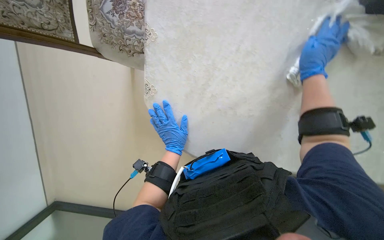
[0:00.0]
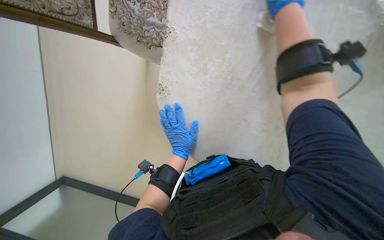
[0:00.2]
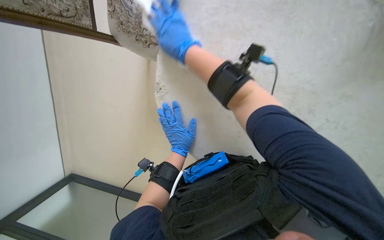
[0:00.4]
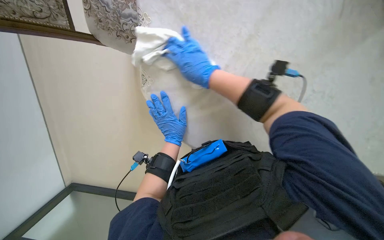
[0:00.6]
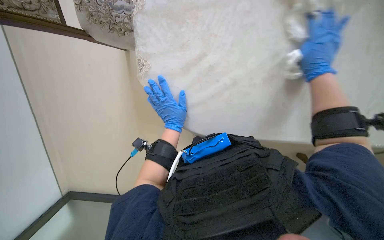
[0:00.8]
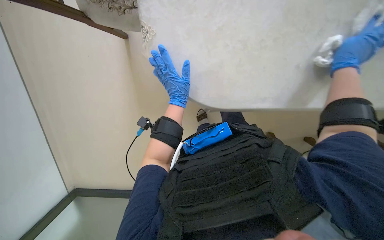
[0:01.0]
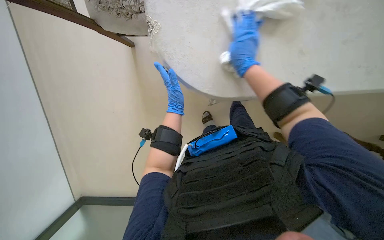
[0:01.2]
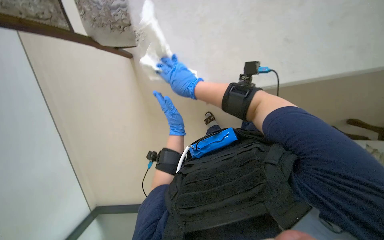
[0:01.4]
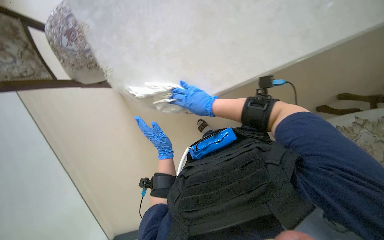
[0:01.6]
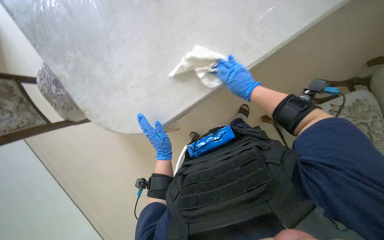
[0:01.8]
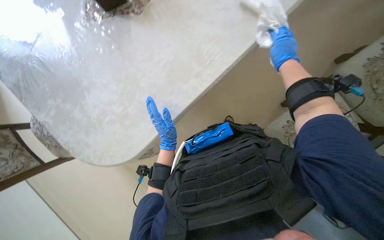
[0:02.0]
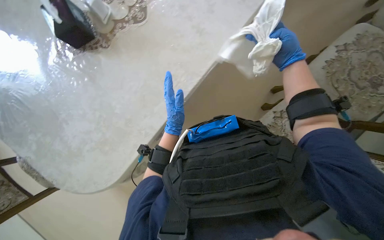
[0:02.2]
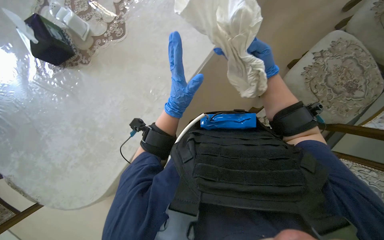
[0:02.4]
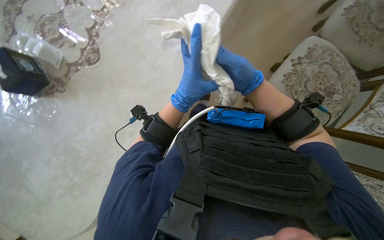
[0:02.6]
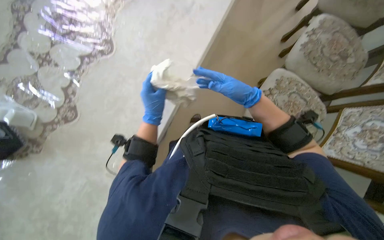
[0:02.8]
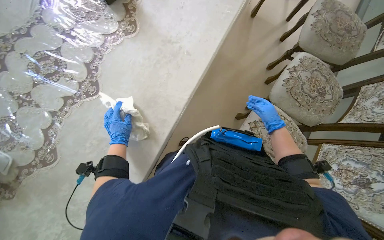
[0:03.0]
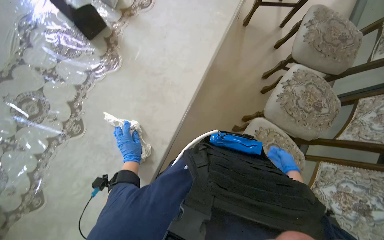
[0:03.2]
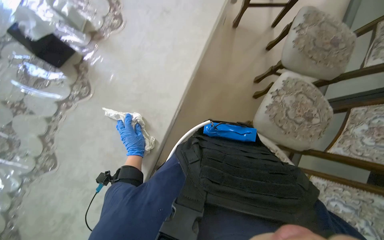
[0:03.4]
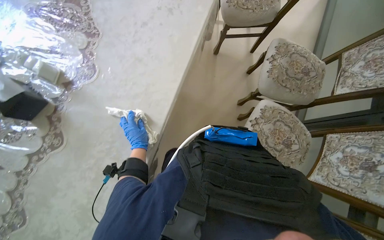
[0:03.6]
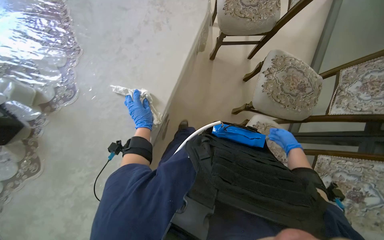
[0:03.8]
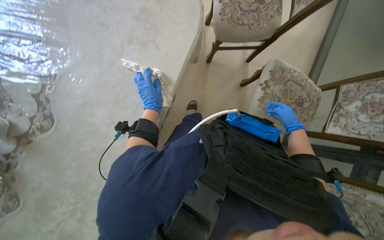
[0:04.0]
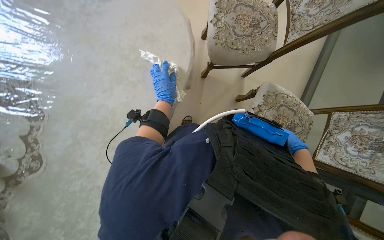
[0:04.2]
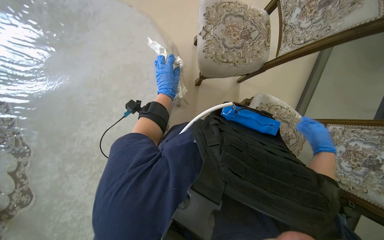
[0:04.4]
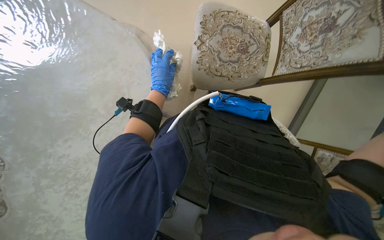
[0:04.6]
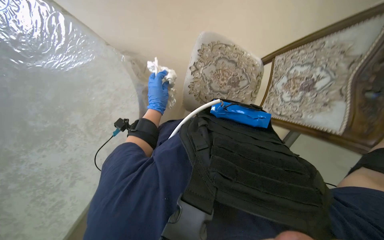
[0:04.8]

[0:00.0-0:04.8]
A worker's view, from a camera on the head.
Job: wiping surfaces.
The whole recording: Wiping table and items. The worker wipes the table surface and items on it with a white cloth.
0:00.0 to 0:01.6: The left hand travels up the picture and back again, roughly 5 cm each way.
0:03.2 to 0:04.8: The camera travels about 1.5 m.

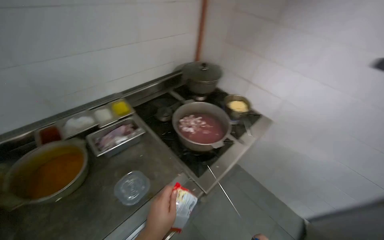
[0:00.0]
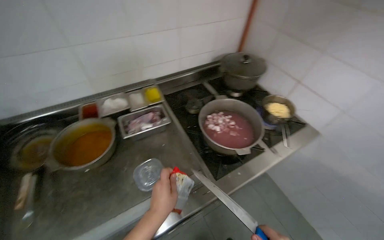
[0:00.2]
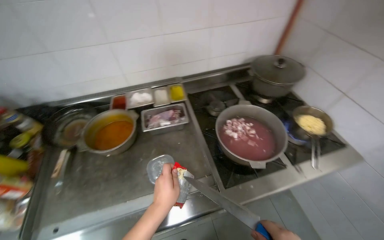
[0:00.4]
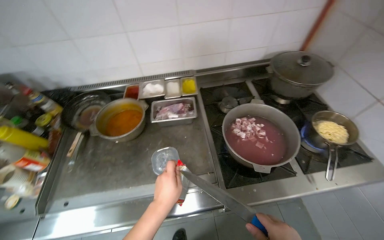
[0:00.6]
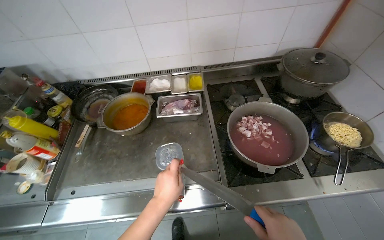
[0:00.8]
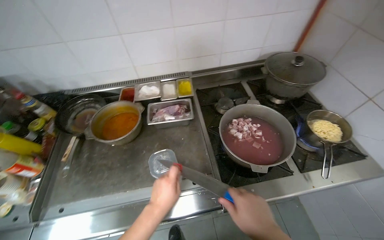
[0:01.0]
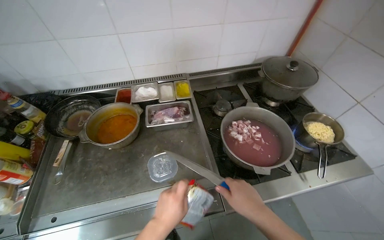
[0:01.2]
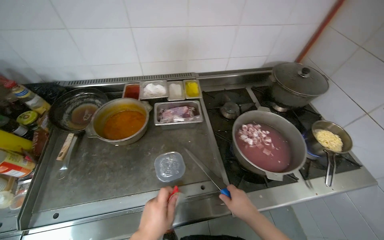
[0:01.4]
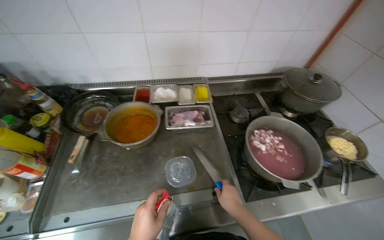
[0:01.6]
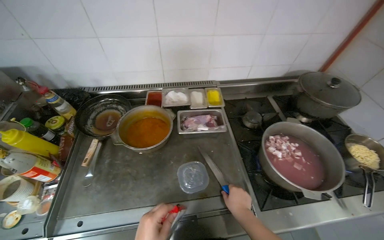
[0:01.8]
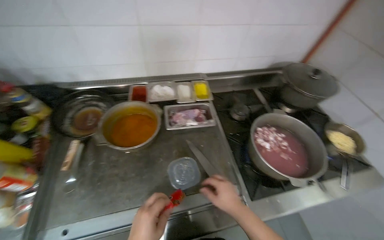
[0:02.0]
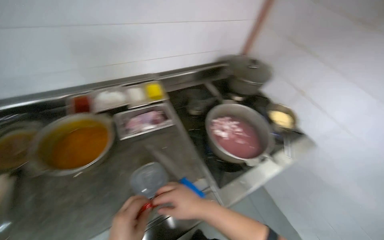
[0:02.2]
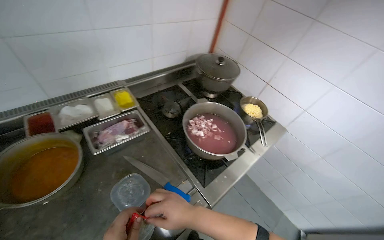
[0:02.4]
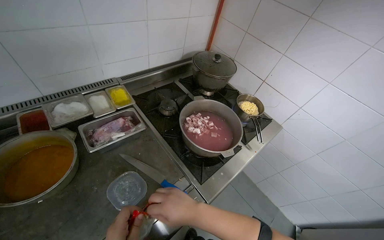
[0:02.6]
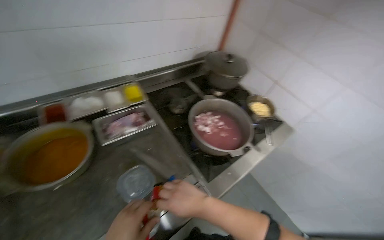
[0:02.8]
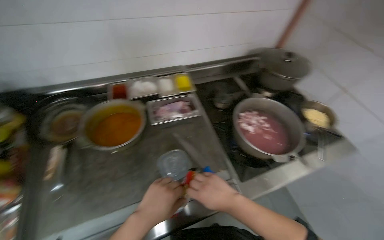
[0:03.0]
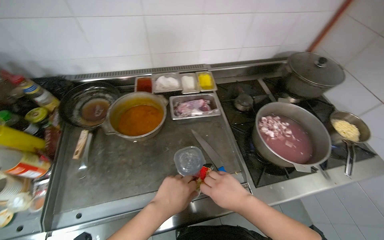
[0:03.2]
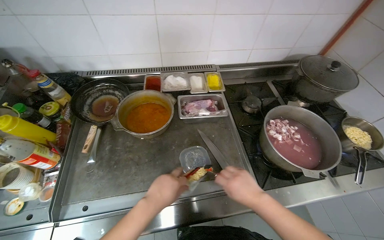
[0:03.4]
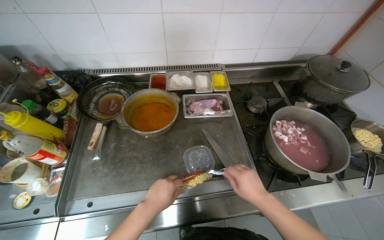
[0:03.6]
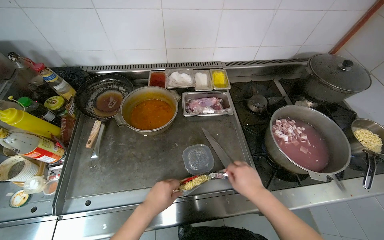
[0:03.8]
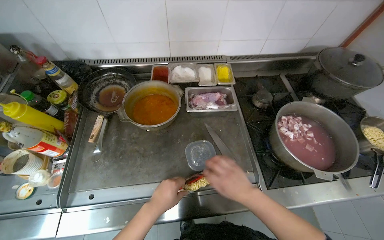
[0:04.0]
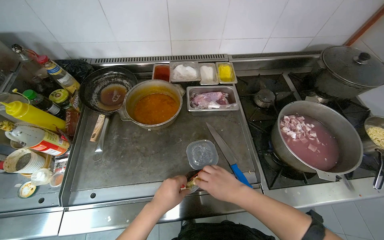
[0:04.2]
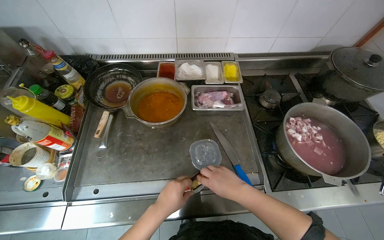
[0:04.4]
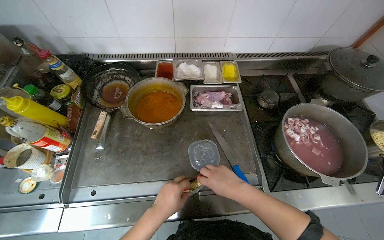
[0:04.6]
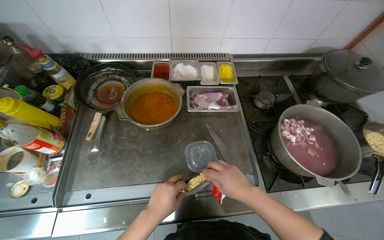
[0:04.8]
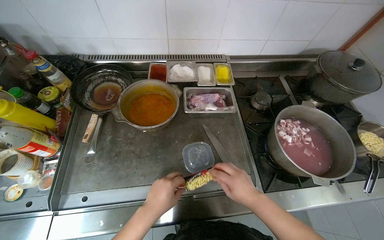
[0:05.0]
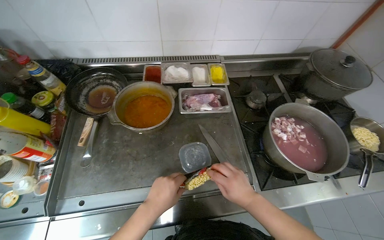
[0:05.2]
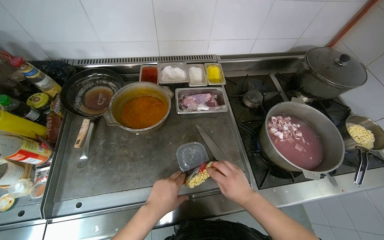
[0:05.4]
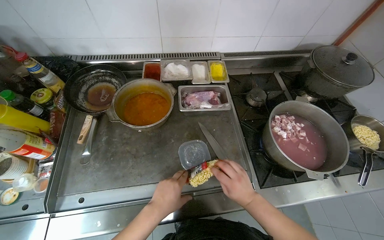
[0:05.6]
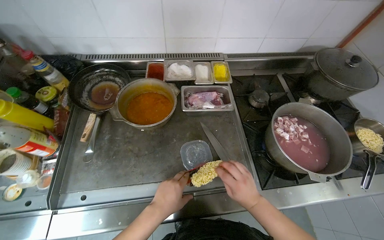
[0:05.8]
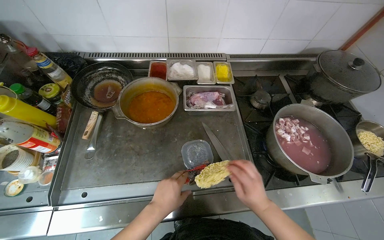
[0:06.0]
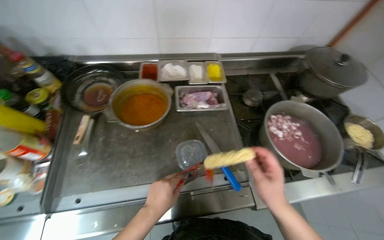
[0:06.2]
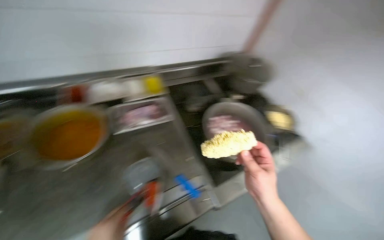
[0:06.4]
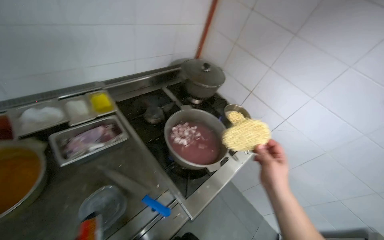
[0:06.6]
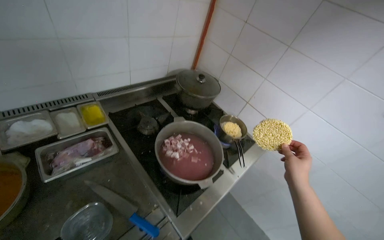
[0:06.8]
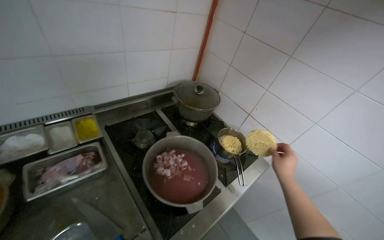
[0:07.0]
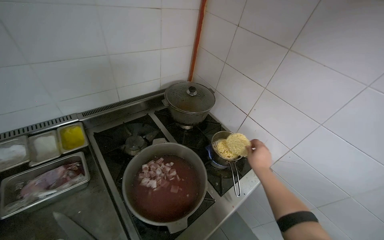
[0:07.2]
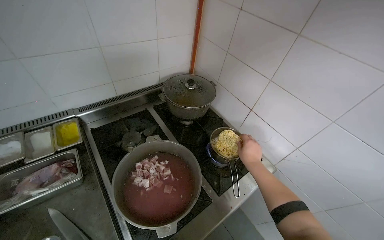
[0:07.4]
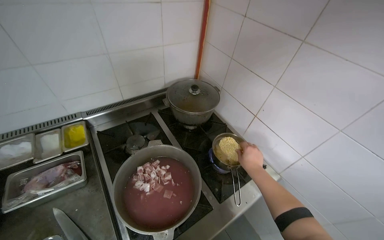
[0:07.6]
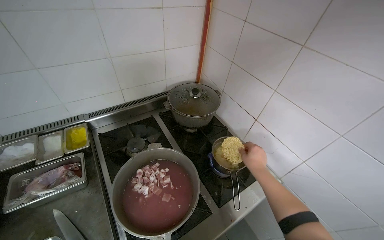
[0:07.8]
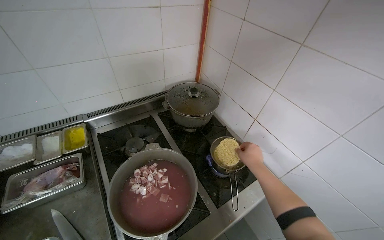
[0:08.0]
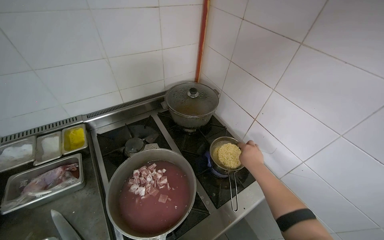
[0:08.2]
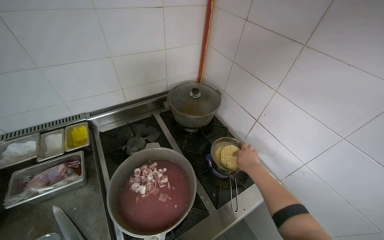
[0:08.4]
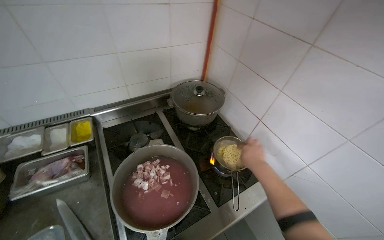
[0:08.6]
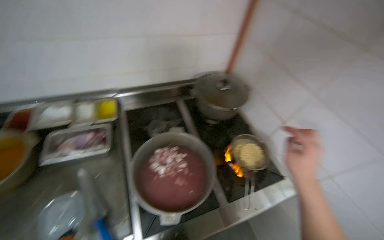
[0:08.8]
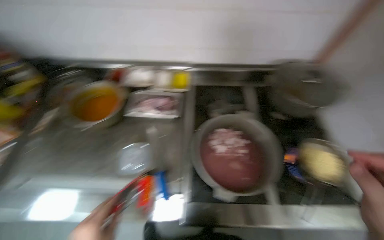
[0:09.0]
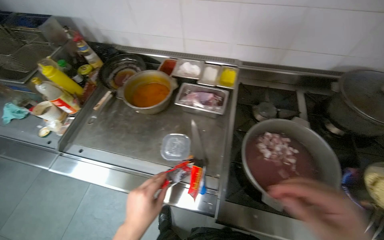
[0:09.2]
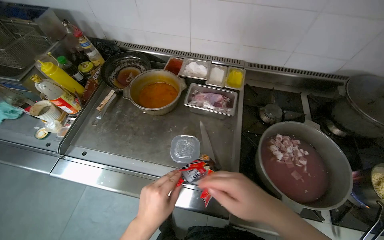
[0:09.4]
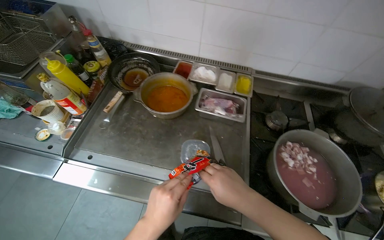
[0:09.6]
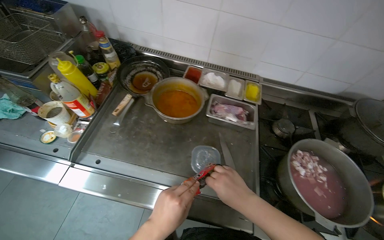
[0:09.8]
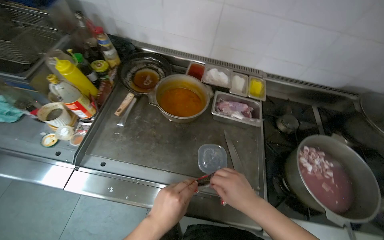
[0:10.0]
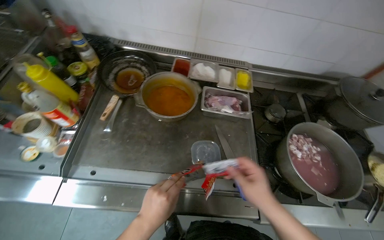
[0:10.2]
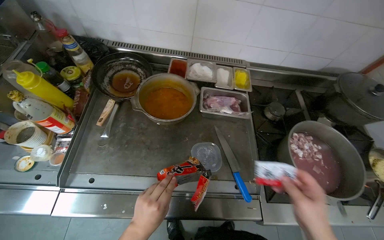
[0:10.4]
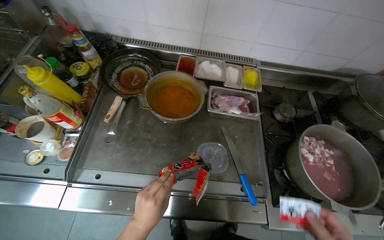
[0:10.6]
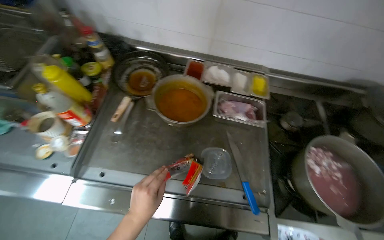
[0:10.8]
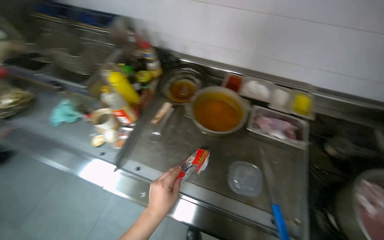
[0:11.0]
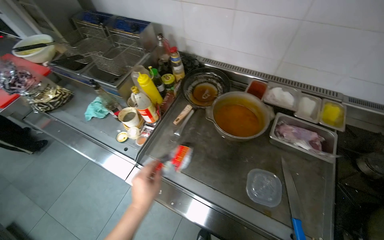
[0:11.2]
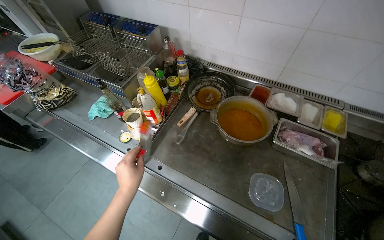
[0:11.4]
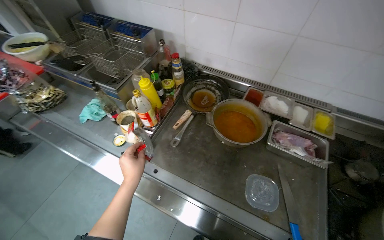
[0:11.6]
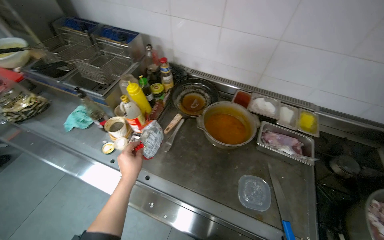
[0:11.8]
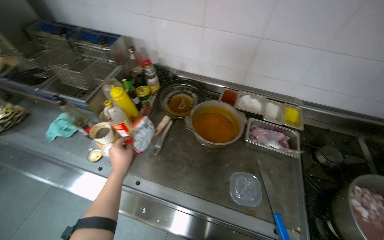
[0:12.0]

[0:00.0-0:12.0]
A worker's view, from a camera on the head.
Job: cooking food.
The whole recording: Preparing instant noodles. The worker opens instant noodle packets, adds noodles and seasoning to a pot, and stirs them on the stove.
0:00.0 to 0:01.6: The wearer moves roughly 80 cm. The wearer looks roughly 30 degrees further downward.
0:03.0 to 0:04.4: The head turns to the left by approximately 15 degrees.
0:04.4 to 0:06.0: The hands stay close to where they were, moving slightly.
0:06.0 to 0:07.6: The wearer moves approximately 50 cm. The head turns to the right by roughly 30 degrees.
0:07.6 to 0:09.0: The wearer looks approximately 35 degrees further to the left.
0:09.0 to 0:10.4: The head travels to the left, about 40 cm.
0:10.4 to 0:12.0: The head rotates about 15 degrees to the left.

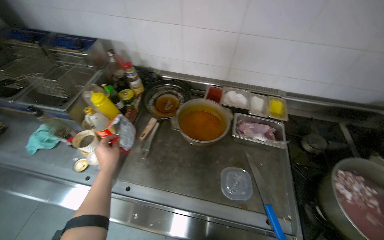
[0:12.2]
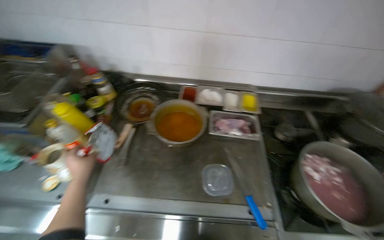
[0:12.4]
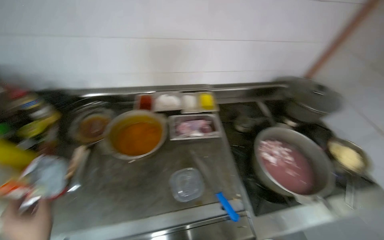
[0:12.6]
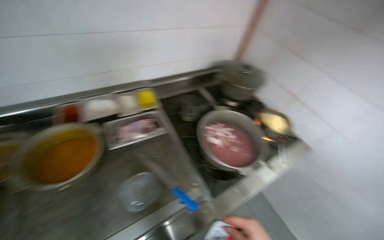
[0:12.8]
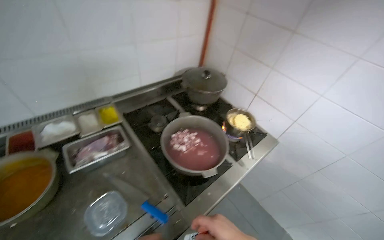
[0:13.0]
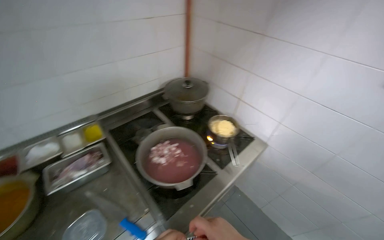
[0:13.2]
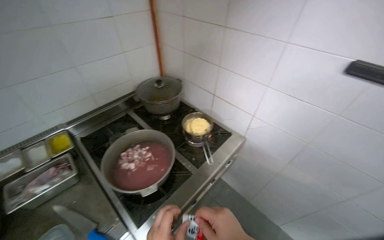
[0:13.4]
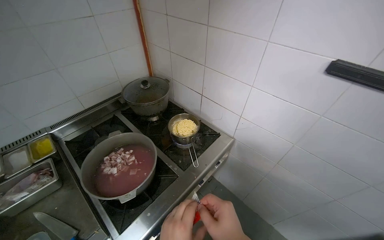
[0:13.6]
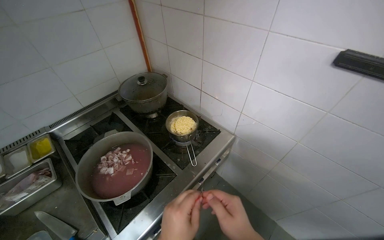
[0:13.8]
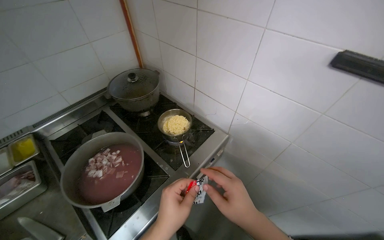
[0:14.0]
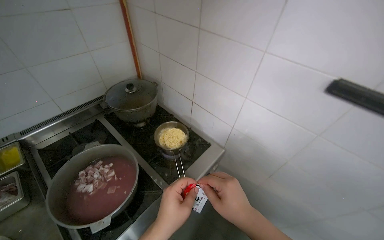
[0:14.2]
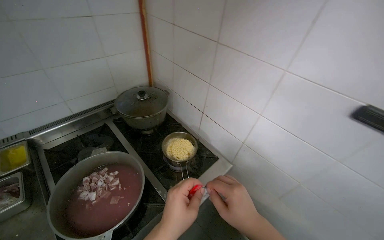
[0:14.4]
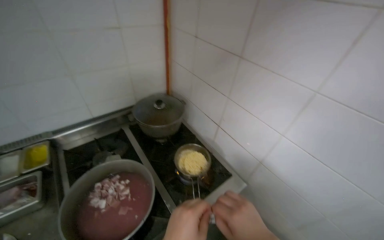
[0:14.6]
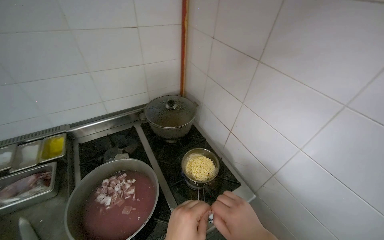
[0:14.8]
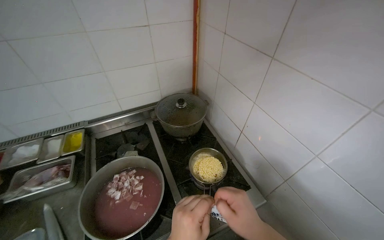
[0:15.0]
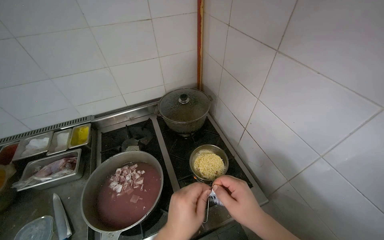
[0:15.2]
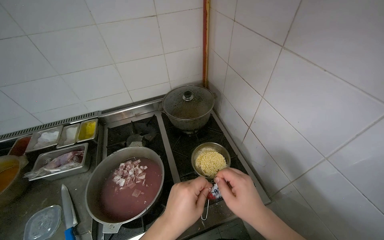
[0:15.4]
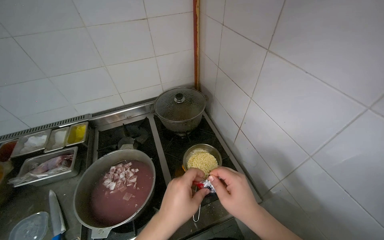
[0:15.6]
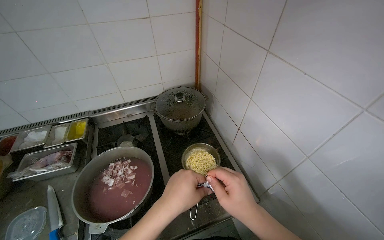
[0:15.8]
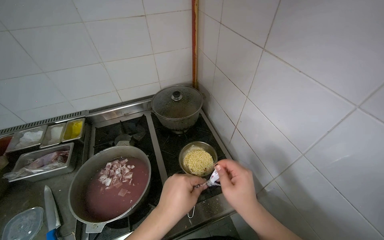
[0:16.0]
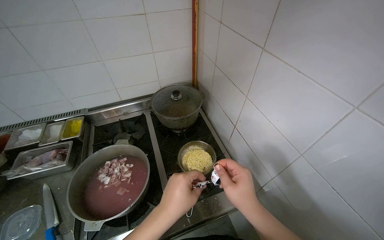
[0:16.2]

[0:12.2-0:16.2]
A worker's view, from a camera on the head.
Job: cooking food.
The whole recording: Preparing instant noodles. The worker opens instant noodle packets, adds noodles and seasoning to a pot, and stirs them on the stove.
0:12.2 to 0:13.6: The camera travels about 70 cm. The head rotates roughly 60 degrees to the right.
